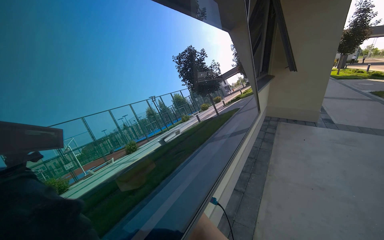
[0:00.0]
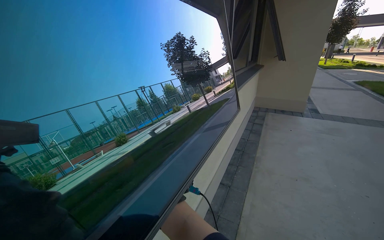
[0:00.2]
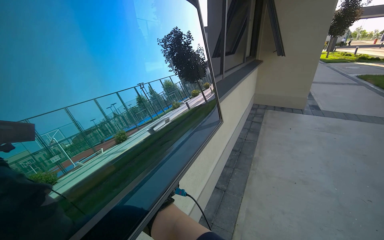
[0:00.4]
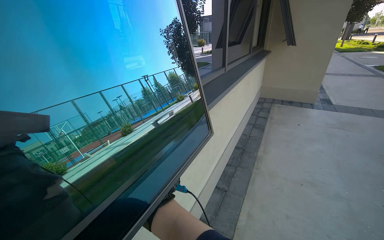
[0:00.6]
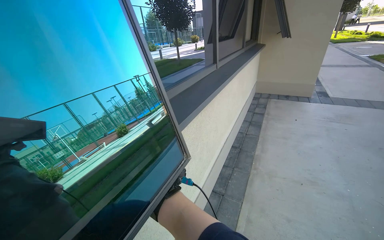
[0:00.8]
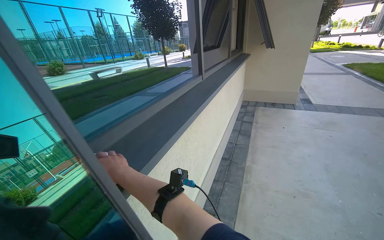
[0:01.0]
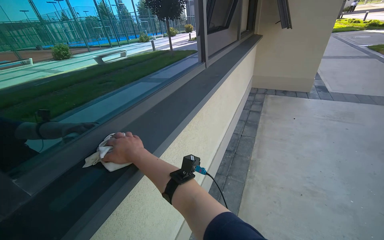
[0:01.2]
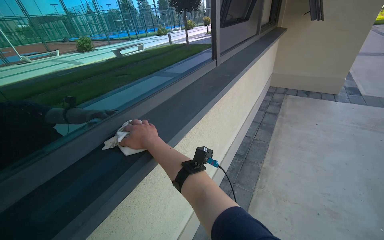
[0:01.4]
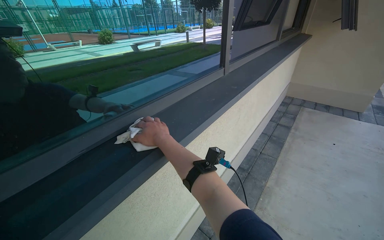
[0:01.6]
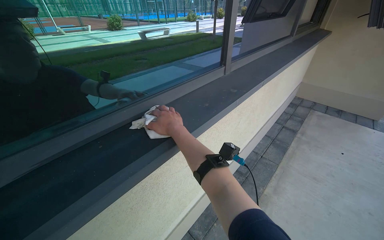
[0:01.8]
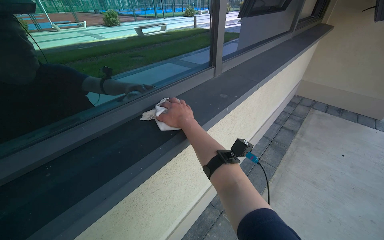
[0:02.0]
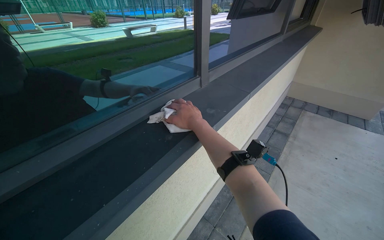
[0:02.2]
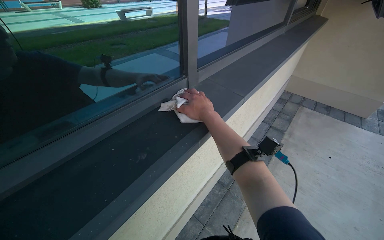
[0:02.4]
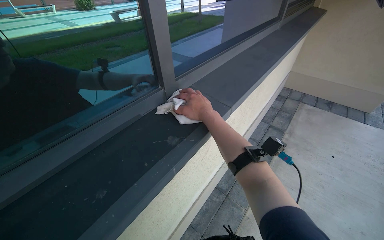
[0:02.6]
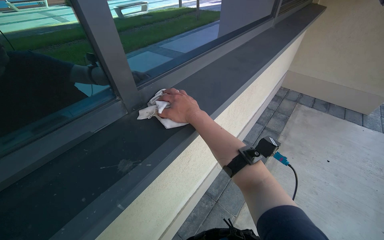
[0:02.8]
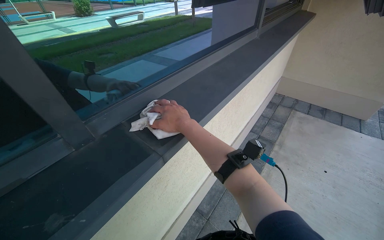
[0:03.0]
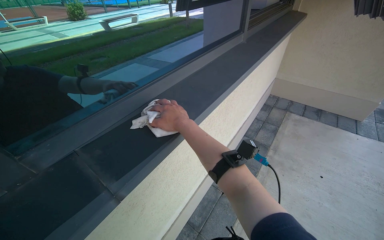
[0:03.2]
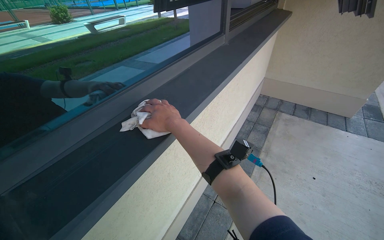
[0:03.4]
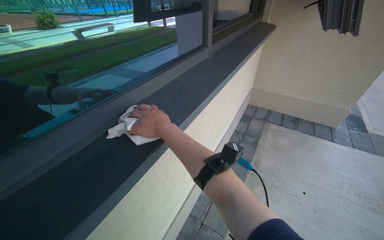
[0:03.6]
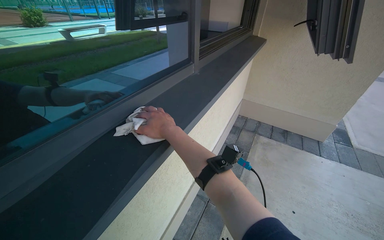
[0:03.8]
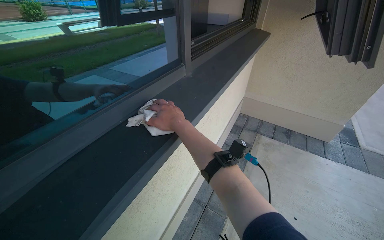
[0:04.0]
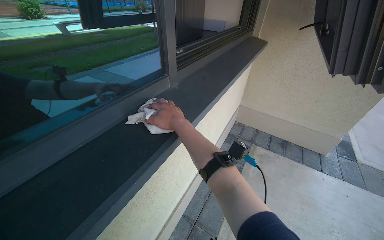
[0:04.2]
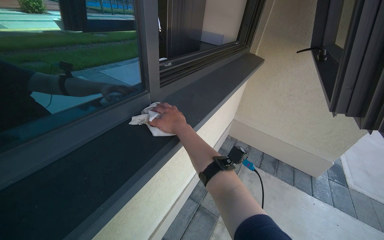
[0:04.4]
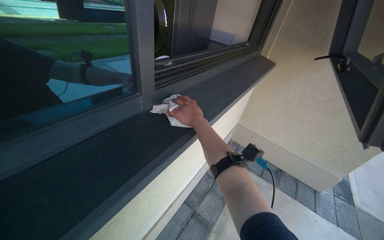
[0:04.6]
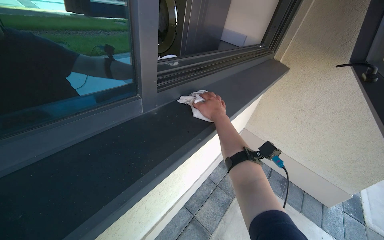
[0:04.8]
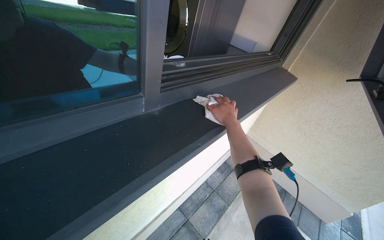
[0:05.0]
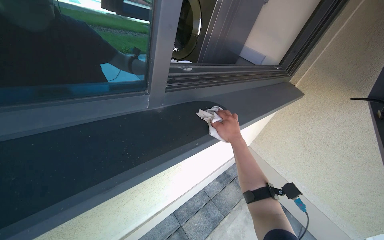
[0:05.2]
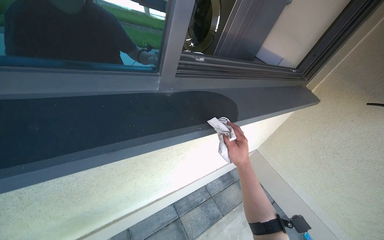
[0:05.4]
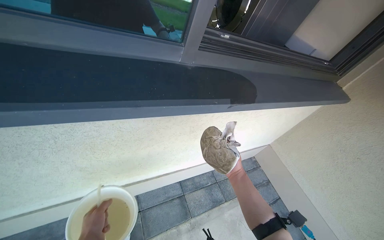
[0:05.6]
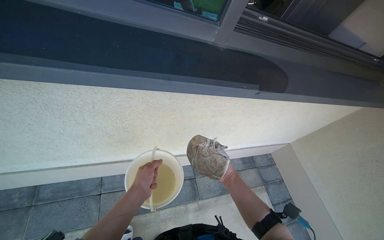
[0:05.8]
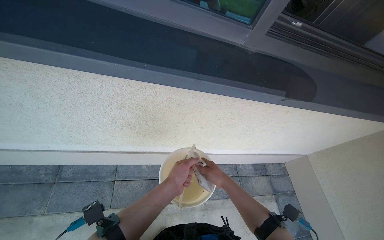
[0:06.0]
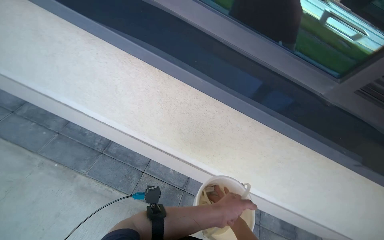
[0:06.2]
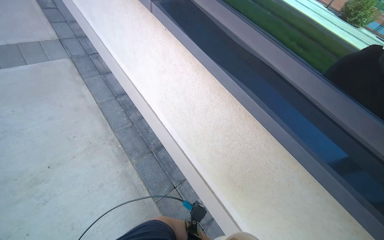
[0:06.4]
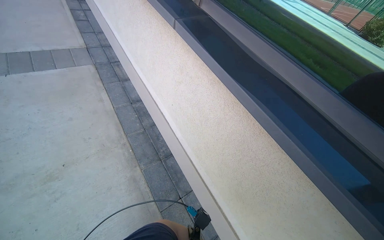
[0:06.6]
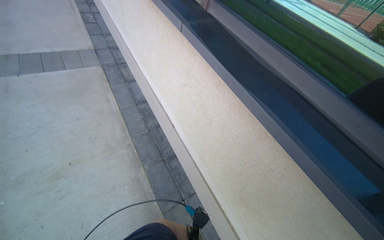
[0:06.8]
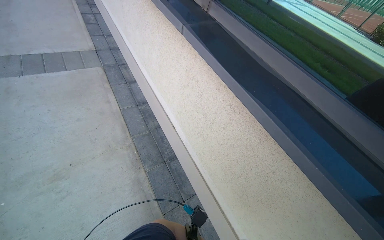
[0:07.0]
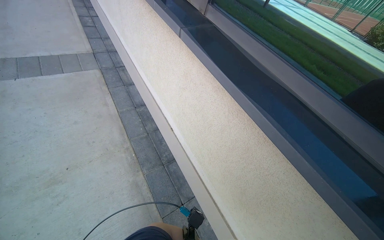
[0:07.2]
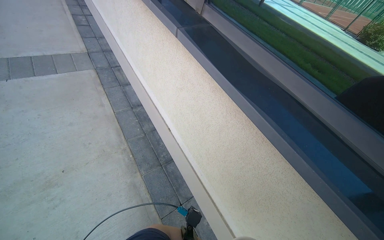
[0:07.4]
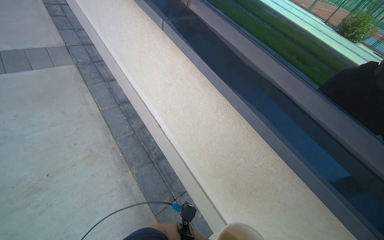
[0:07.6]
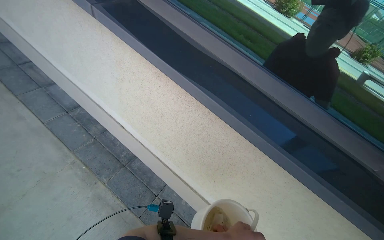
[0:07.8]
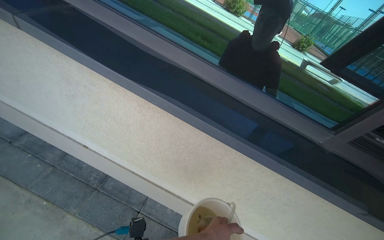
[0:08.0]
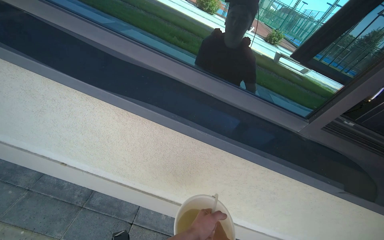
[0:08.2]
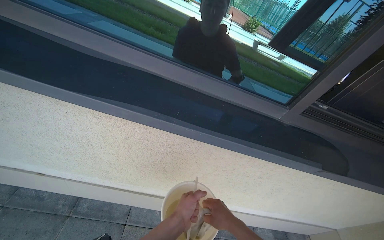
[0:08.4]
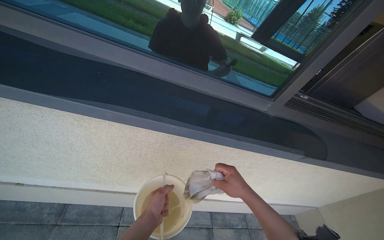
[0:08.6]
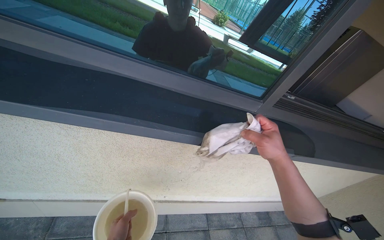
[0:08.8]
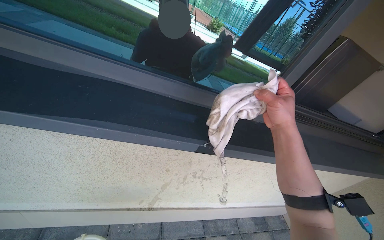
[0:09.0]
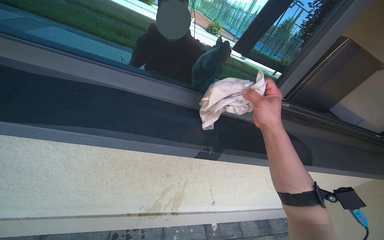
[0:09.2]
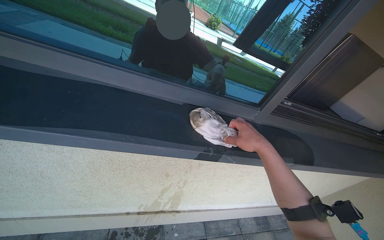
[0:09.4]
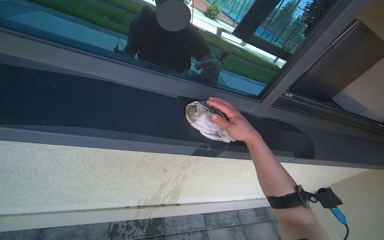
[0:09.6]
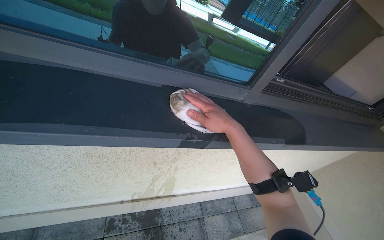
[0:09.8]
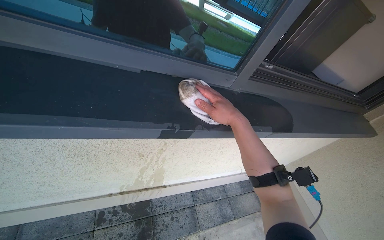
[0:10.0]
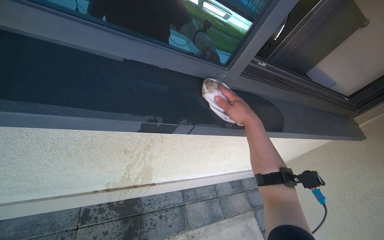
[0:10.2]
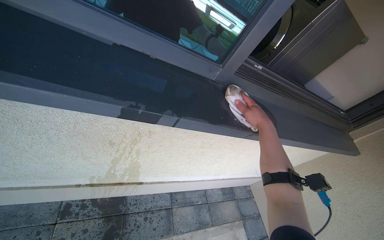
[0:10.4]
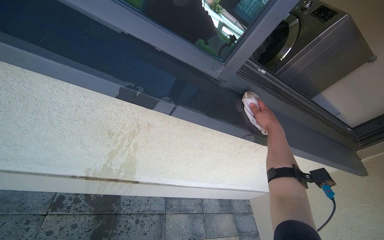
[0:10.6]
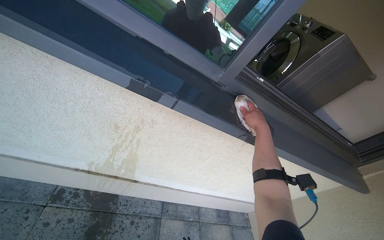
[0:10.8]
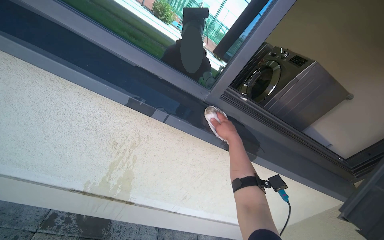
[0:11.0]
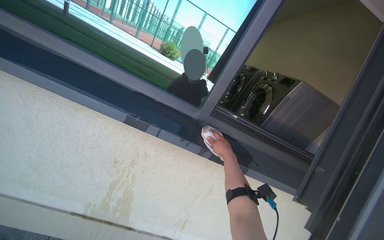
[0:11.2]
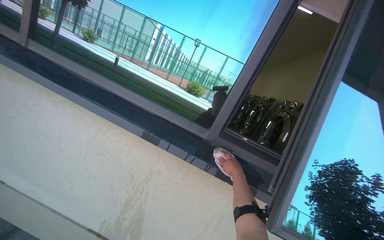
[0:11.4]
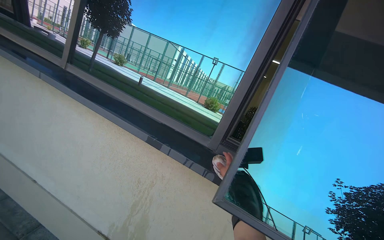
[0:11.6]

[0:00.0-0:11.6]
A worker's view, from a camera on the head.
Job: cleaning windows.
The whole recording: Cleaning window sills and frames. The worker wipes the window sills and frames with a wet cloth.
0:00.0 to 0:01.4: The camera travels roughly 1 m. The view tilts approximately 15 degrees downward.
0:01.4 to 0:02.8: The wearer moves approximately 60 cm.
0:02.8 to 0:04.4: The camera is carried roughly 1 m.
0:04.4 to 0:05.8: The head rotates about 45 degrees to the left.
0:05.8 to 0:07.2: The head turns to the left by roughly 65 degrees. The view tilts about 25 degrees upward.
0:07.2 to 0:08.8: The wearer looks roughly 60 degrees further to the right.
0:08.8 to 0:10.2: The right hand is displaced farther from the camera by roughly 15 cm.
0:10.2 to 0:11.6: The wearer moves roughly 50 cm. The wearer's head swings approximately 25 degrees to the left. The view tips upward by about 50 degrees.

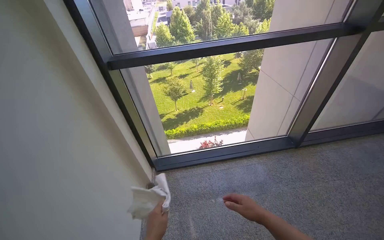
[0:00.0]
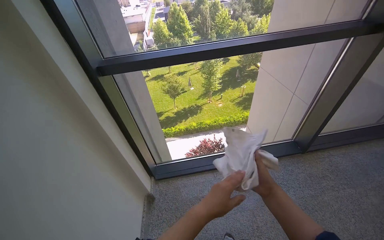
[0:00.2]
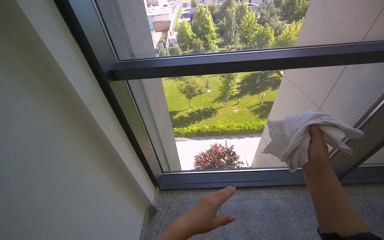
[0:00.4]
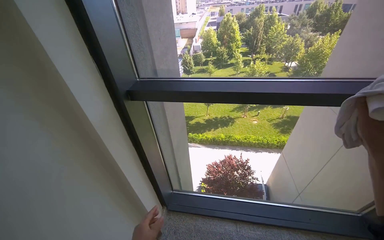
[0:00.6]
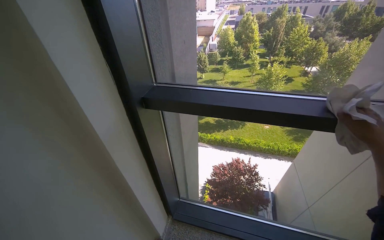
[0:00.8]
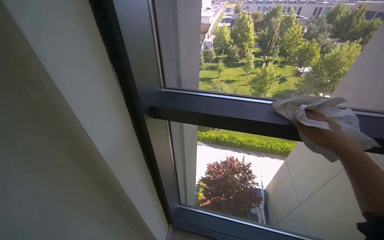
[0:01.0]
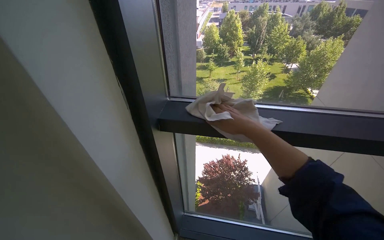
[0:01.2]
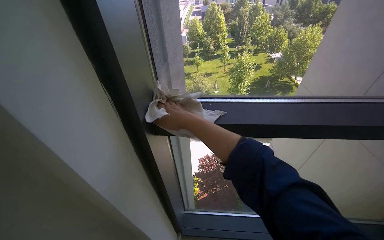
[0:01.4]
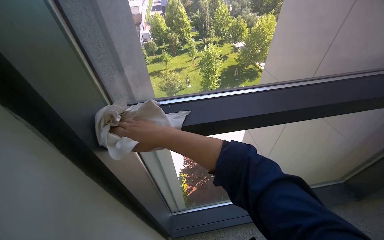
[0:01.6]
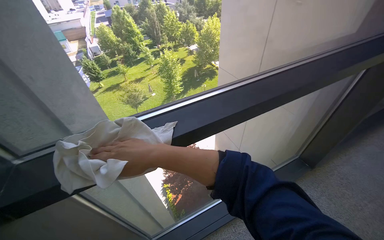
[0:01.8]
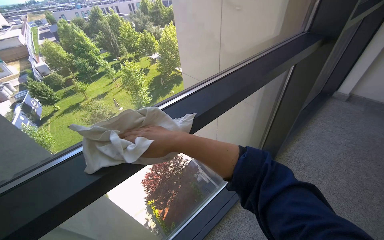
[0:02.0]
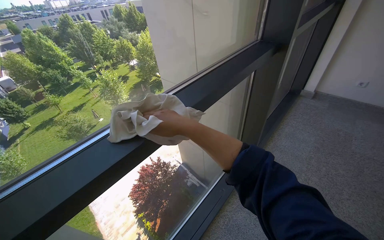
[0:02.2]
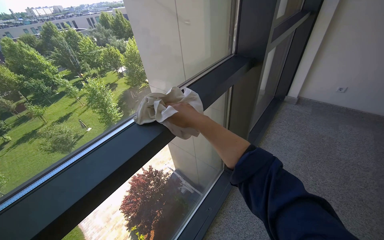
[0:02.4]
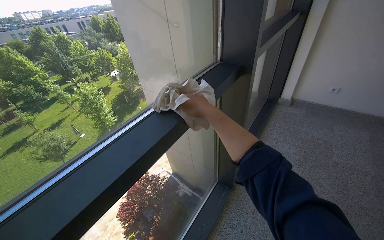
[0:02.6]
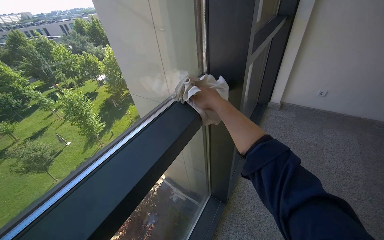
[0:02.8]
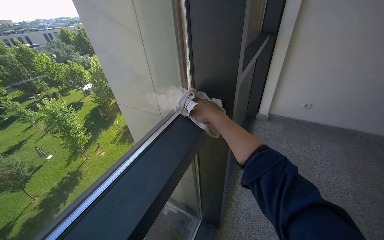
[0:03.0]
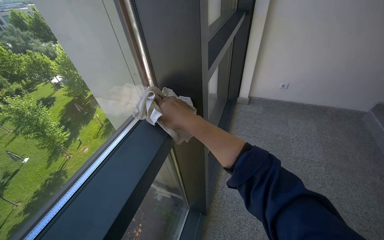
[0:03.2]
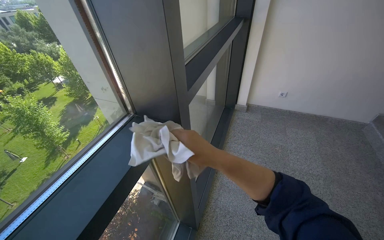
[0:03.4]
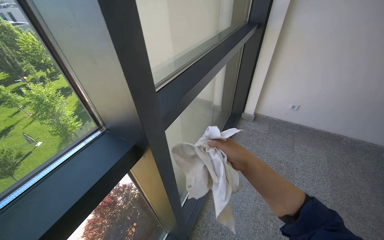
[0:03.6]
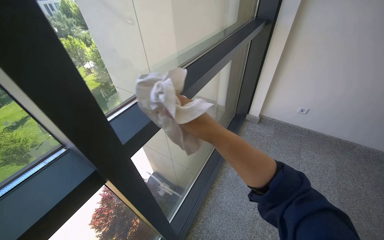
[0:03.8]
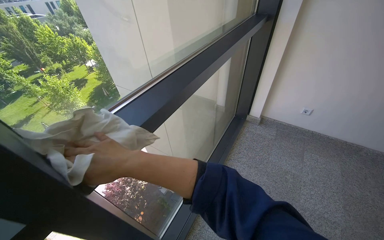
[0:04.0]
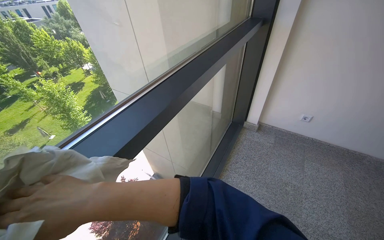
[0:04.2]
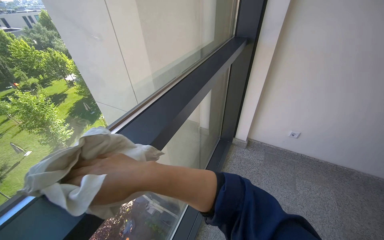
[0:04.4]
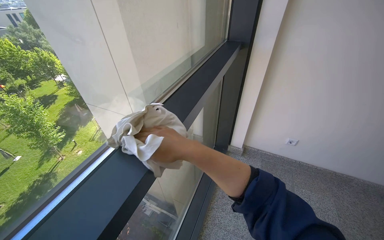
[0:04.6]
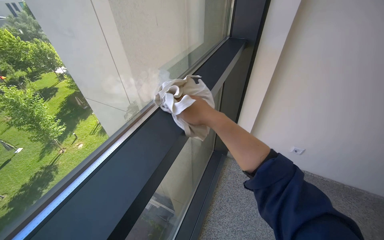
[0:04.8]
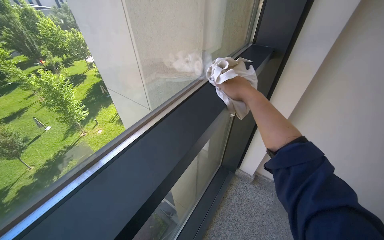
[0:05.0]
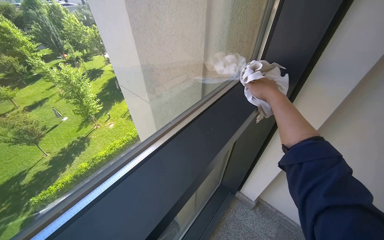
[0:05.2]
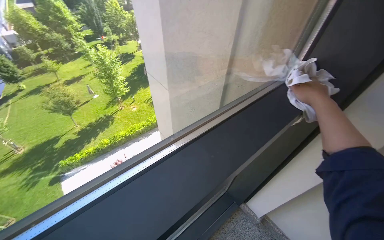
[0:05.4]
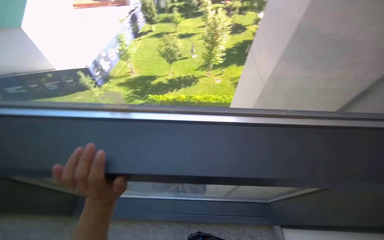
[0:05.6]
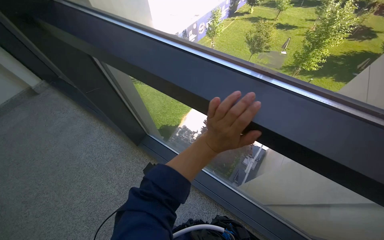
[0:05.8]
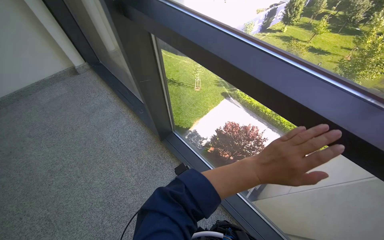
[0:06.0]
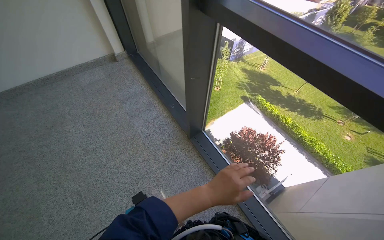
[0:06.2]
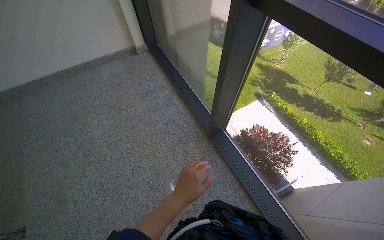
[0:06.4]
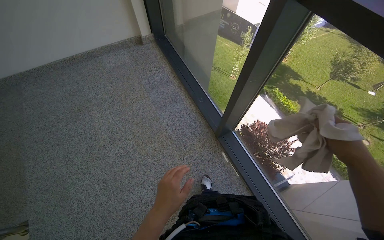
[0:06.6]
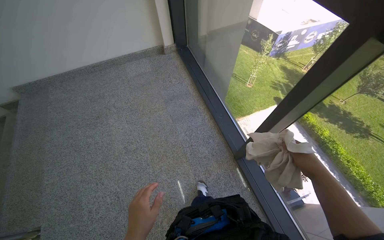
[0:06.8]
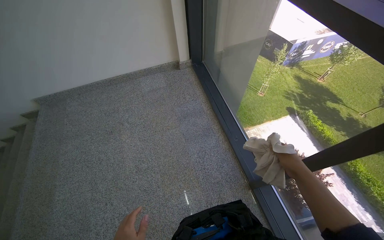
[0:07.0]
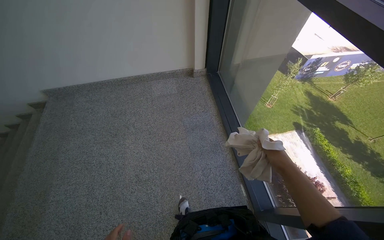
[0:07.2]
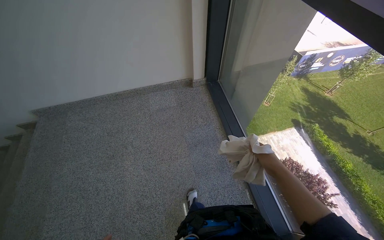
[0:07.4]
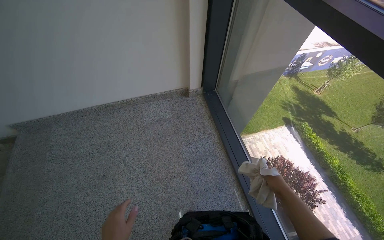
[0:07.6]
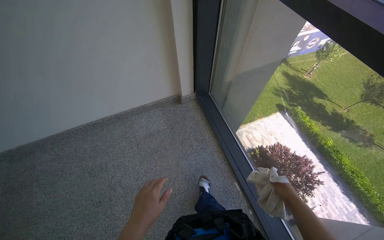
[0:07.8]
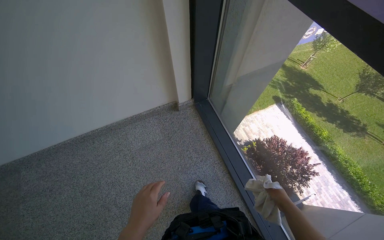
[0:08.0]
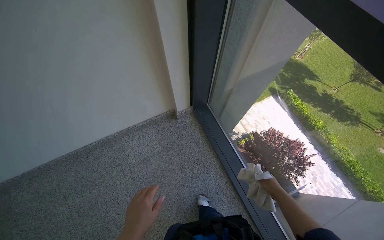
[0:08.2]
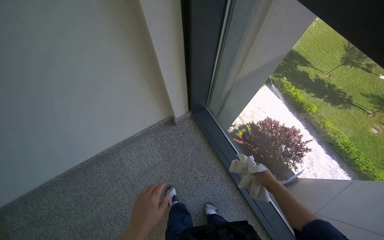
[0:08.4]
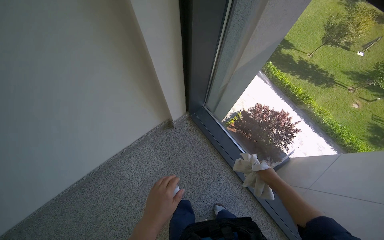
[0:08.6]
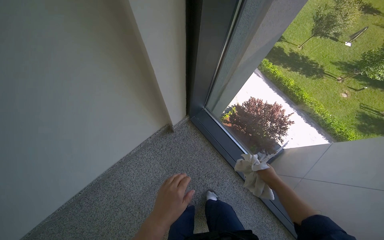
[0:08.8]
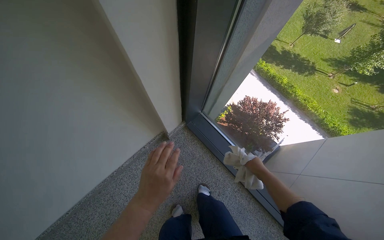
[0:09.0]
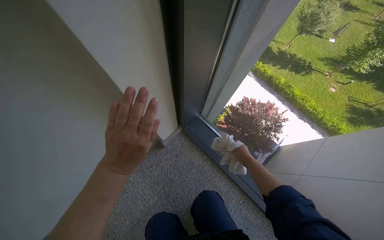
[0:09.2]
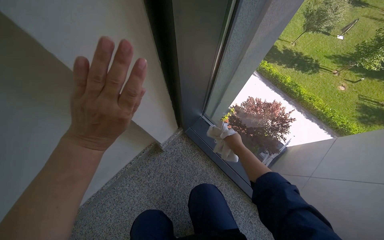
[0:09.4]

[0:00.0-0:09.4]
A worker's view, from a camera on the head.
Job: cleaning windows.
The whole recording: Wiping window frame and glass. The worker wipes the window frame and the lower section of the glass with a cloth.
0:00.0 to 0:01.6: The head travels some 80 cm.
0:03.2 to 0:04.8: The wearer moves about 1 m.
0:06.2 to 0:07.8: The head travels roughly 1 m.
0:07.8 to 0:09.4: The wearer moves approximately 90 cm.
